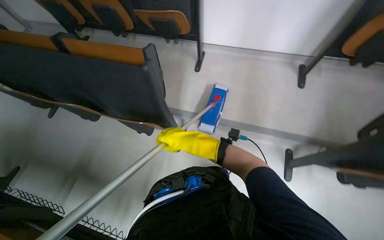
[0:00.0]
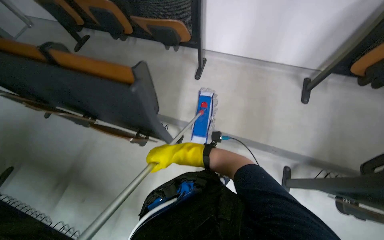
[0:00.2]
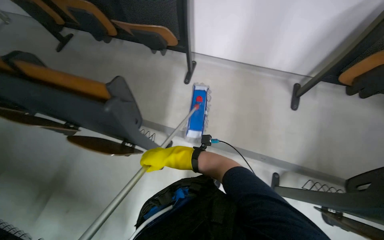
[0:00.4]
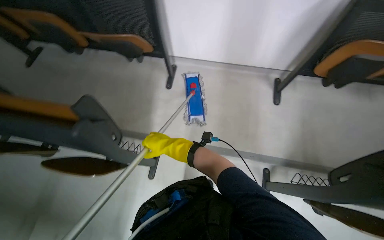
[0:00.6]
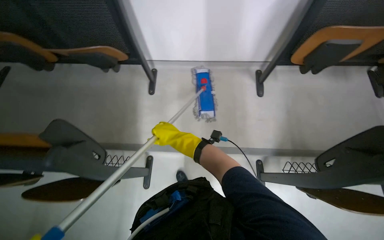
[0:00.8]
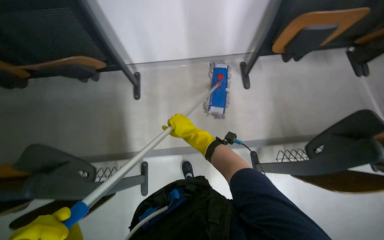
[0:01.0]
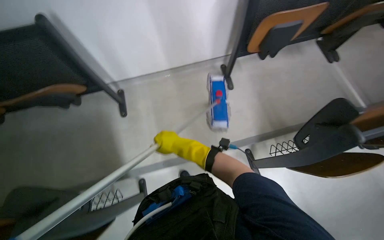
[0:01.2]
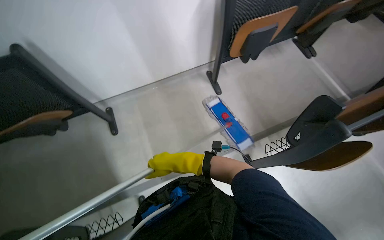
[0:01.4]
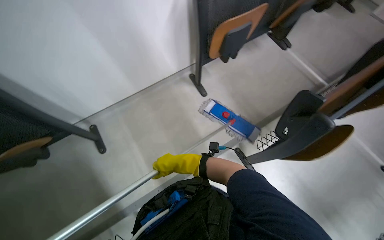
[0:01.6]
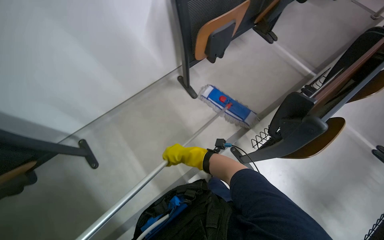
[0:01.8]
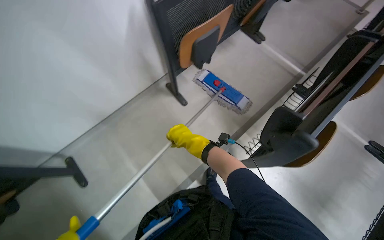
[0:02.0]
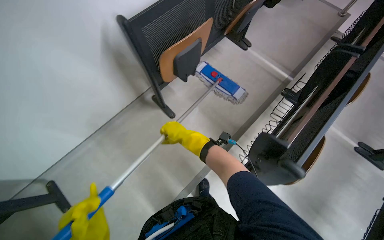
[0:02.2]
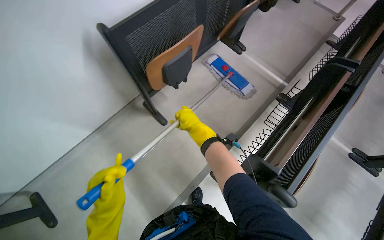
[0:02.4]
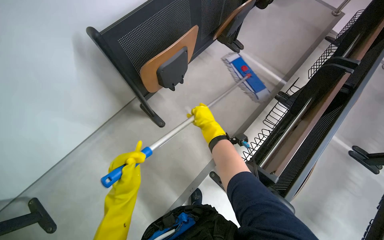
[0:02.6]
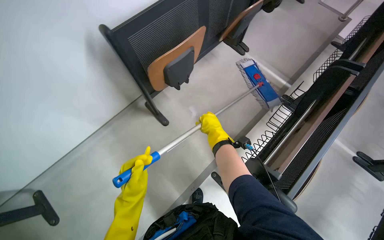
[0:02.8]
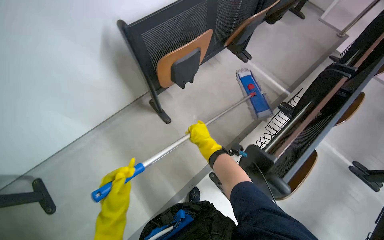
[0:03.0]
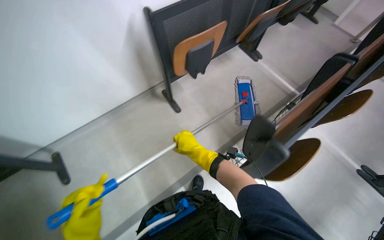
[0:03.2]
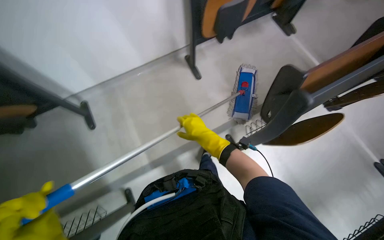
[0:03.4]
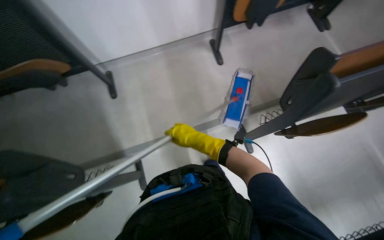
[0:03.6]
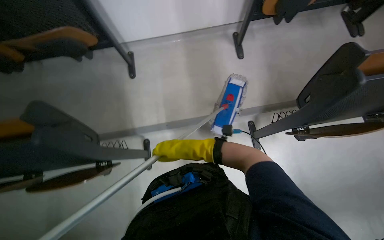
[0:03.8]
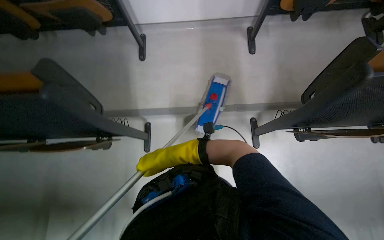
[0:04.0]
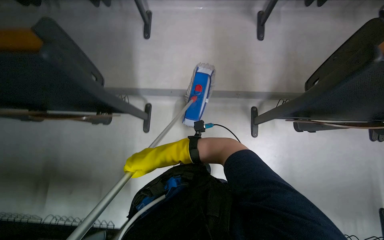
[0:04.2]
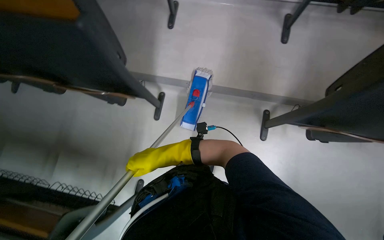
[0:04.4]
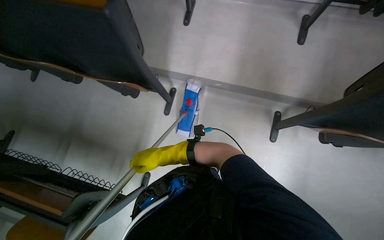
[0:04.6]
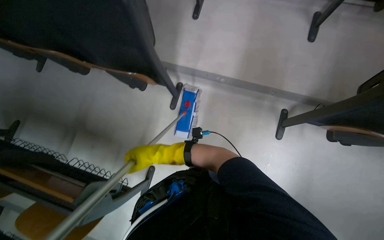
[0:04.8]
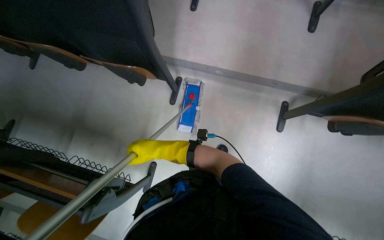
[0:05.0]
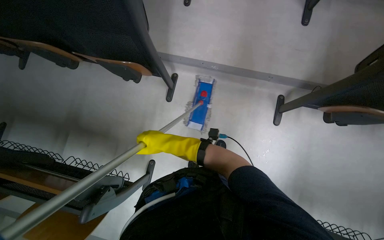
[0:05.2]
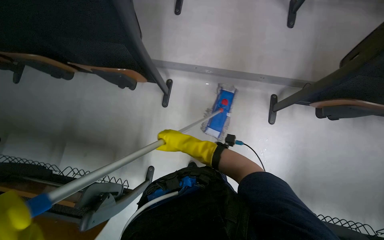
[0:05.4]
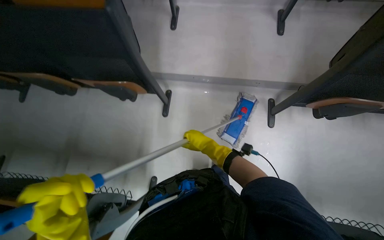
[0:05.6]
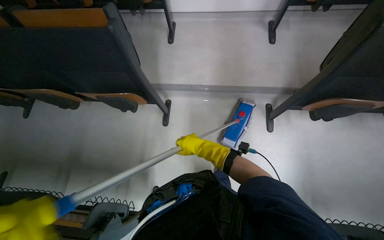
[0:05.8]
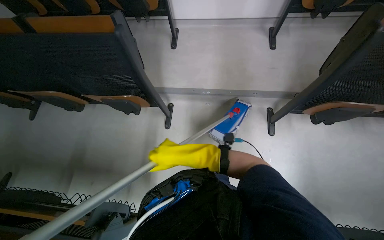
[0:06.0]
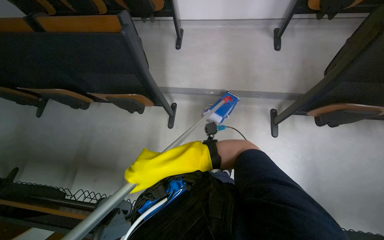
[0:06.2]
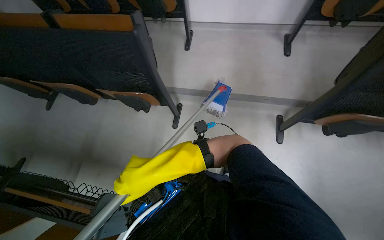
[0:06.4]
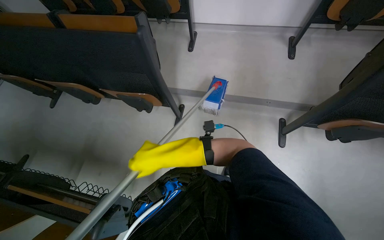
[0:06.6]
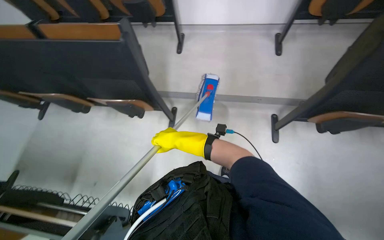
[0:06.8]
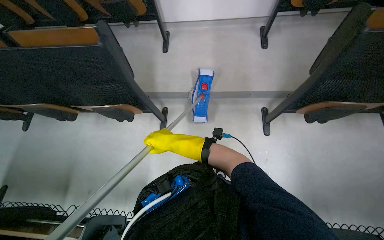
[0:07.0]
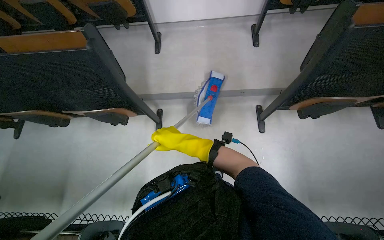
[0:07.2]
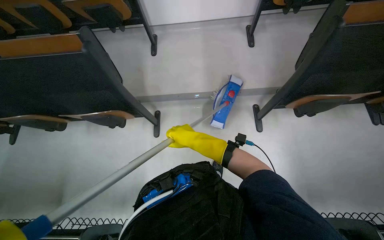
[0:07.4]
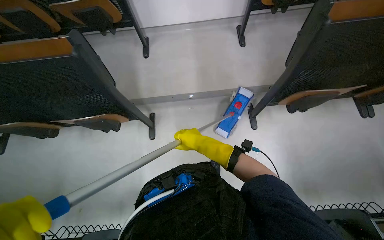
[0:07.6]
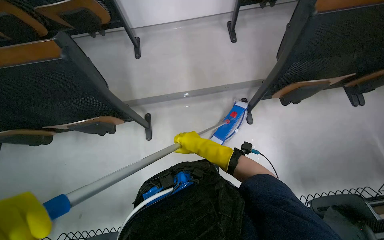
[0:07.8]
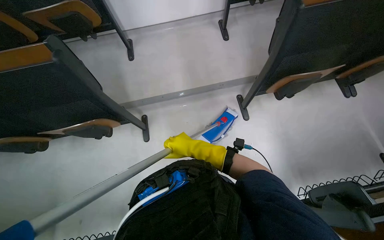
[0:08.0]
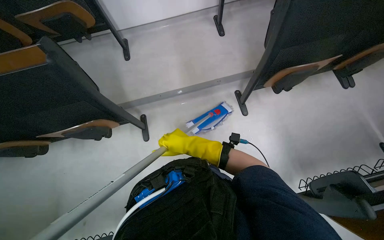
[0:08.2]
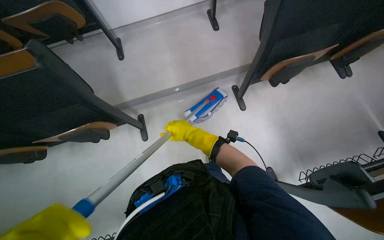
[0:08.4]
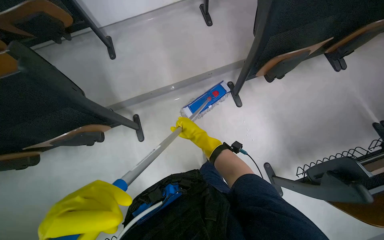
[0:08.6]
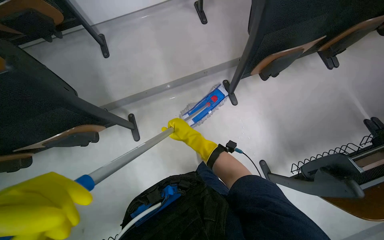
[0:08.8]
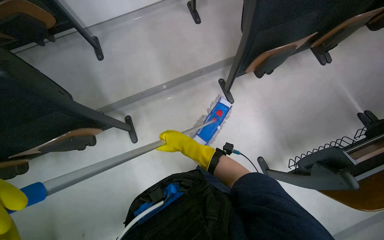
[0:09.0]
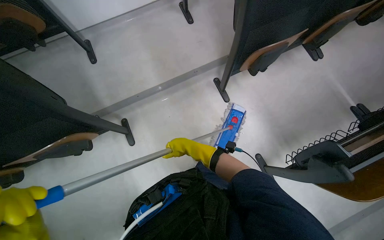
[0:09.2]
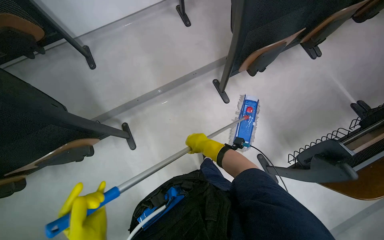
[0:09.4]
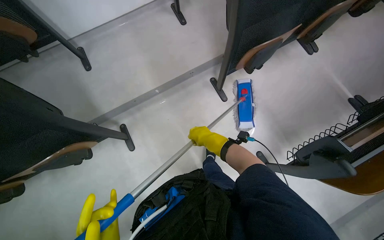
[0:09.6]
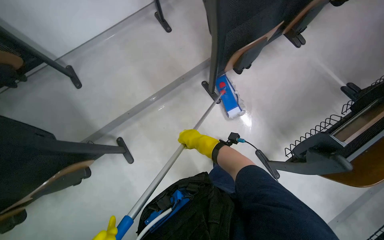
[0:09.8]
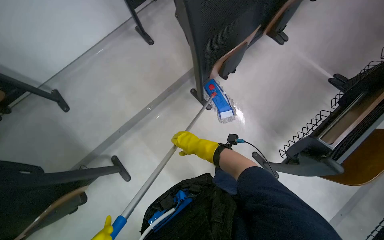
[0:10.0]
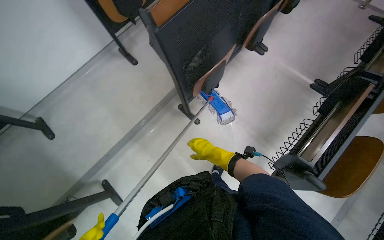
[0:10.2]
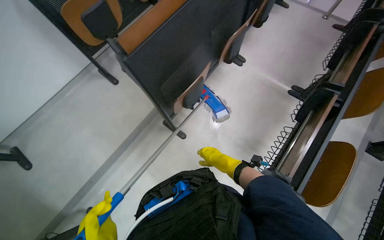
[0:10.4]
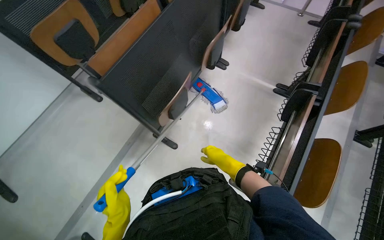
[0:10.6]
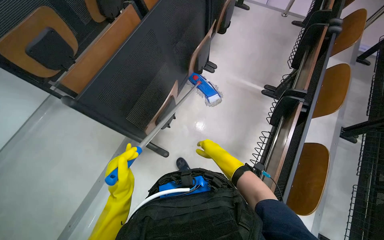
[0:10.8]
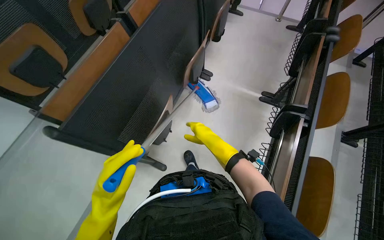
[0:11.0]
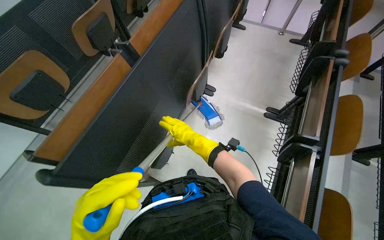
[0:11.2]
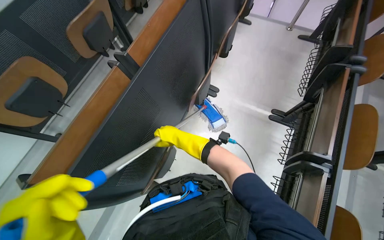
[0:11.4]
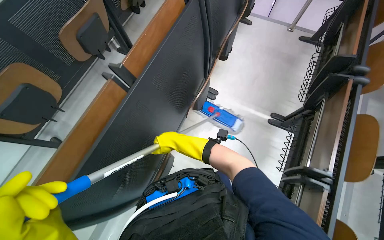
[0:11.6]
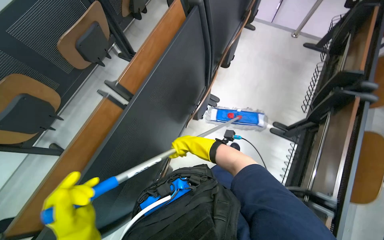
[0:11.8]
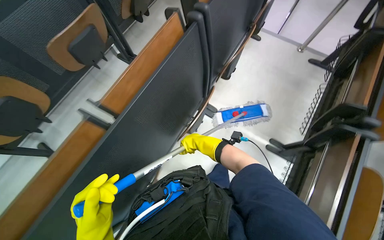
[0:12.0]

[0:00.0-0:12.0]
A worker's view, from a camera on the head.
Job: mopping floor.
The whole recording: Mopping lecture hall floor. The worker mops the floor in the lecture hall, moving between rows of desks.
0.0 to 1.6 s: The camera travels approximately 50 cm. The head turns to the right by about 45 degrees.
1.6 to 3.0 s: The right hand heads up the picture and to the right, covering approximately 50 cm.
3.0 to 4.4 s: The camera travels about 70 cm. The wearer's head swings roughly 55 degrees to the left. The wearer looks approximately 15 degrees further downward.
4.4 to 6.0 s: The right hand shifts about 10 cm nearer to the camera.
6.0 to 7.6 s: The right hand travels to the right by some 15 cm, and moves some 10 cm farther from the camera and comes back.
9.0 to 10.4 s: The wearer moves roughly 40 cm. The scene turns about 30 degrees counterclockwise in the picture.
10.4 to 12.0 s: The wearer moves some 80 cm.

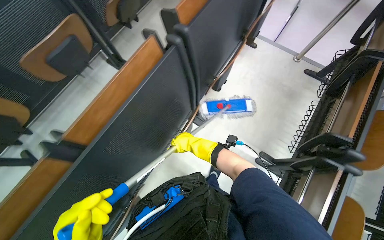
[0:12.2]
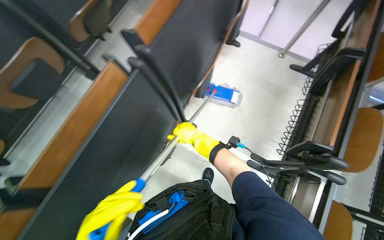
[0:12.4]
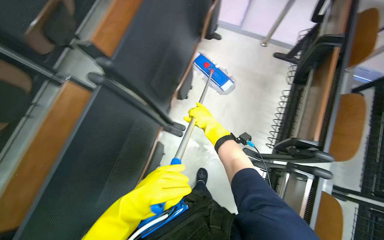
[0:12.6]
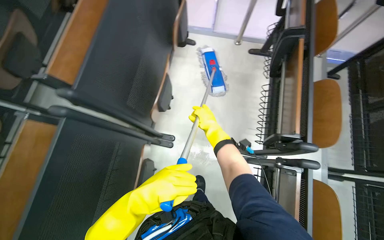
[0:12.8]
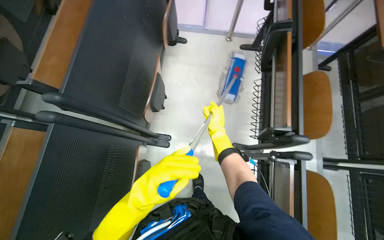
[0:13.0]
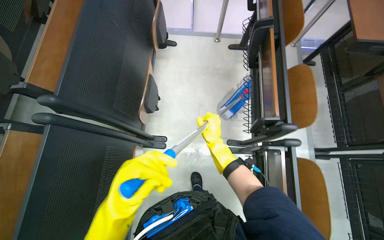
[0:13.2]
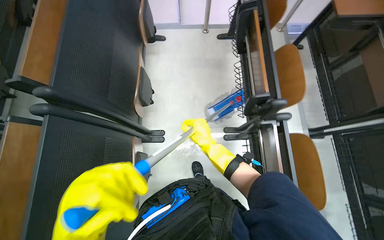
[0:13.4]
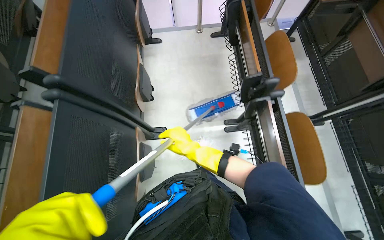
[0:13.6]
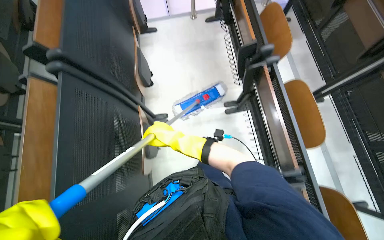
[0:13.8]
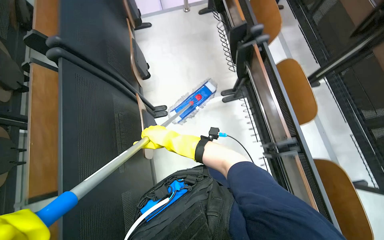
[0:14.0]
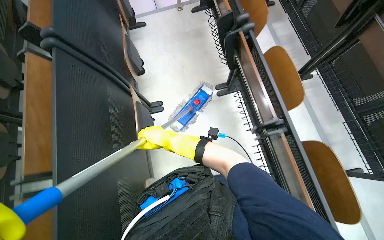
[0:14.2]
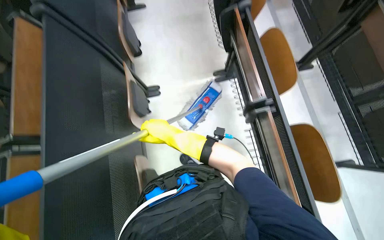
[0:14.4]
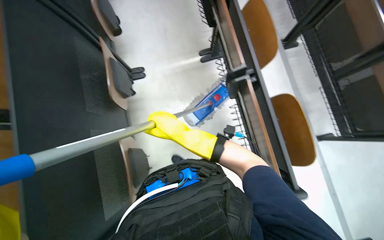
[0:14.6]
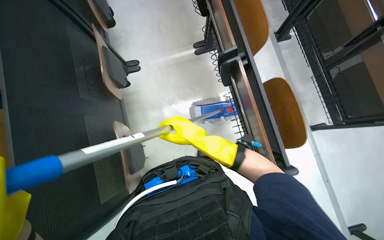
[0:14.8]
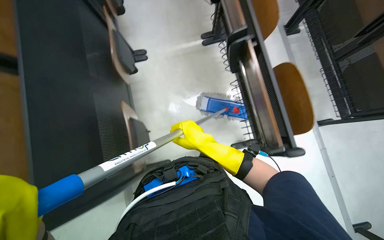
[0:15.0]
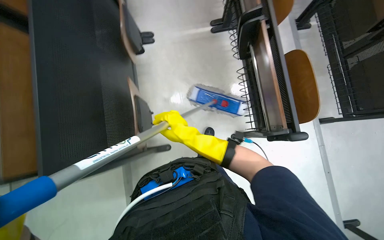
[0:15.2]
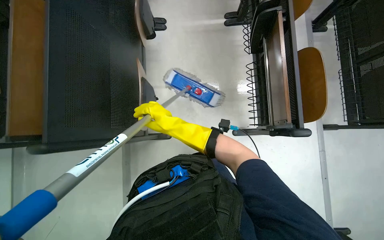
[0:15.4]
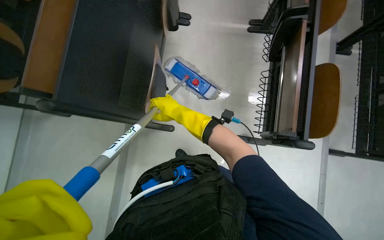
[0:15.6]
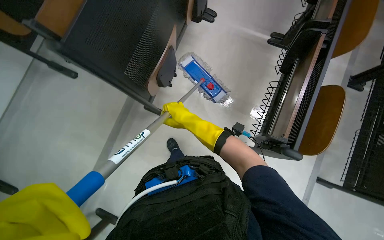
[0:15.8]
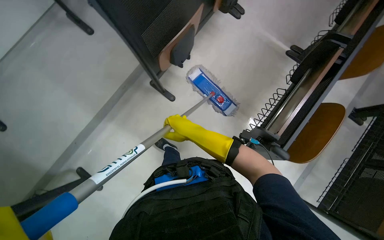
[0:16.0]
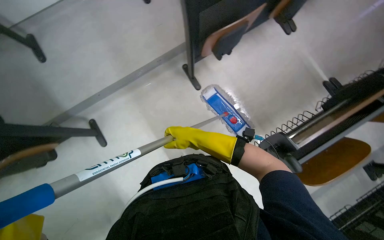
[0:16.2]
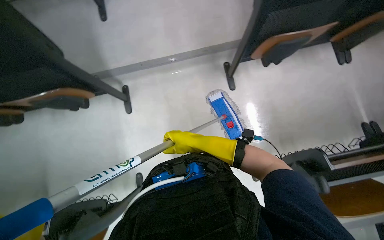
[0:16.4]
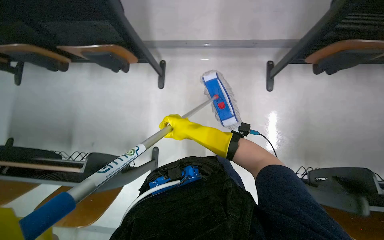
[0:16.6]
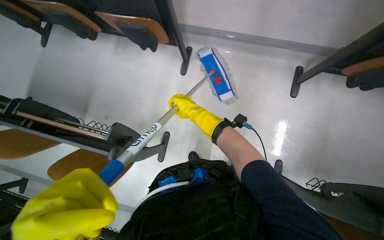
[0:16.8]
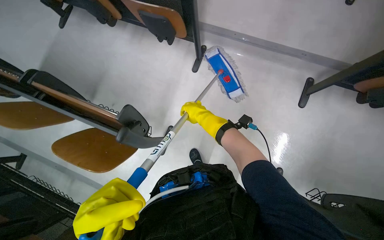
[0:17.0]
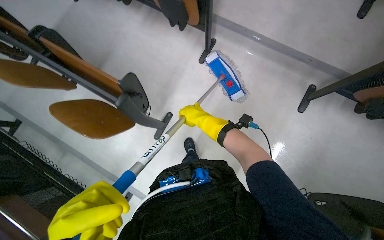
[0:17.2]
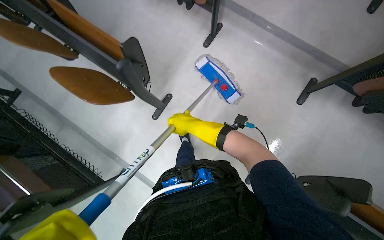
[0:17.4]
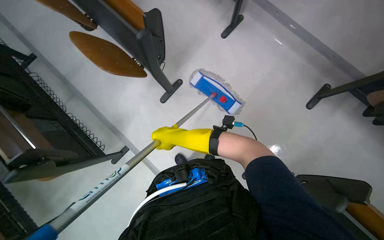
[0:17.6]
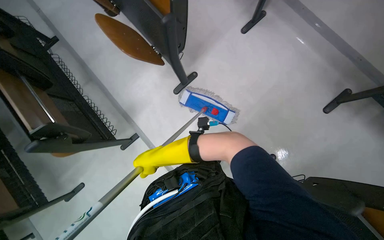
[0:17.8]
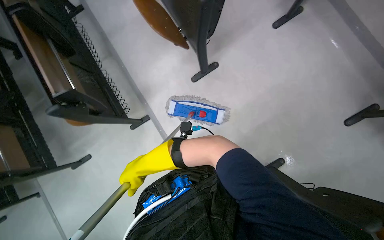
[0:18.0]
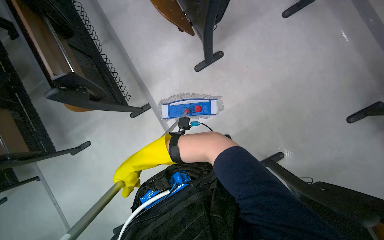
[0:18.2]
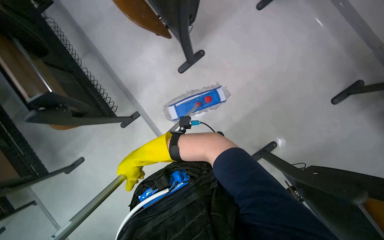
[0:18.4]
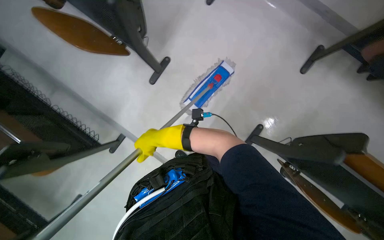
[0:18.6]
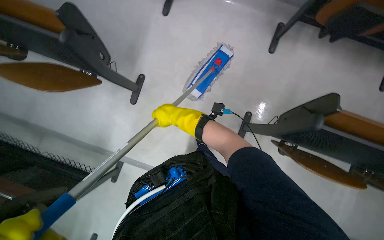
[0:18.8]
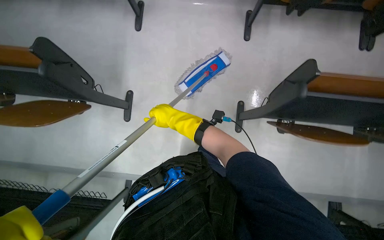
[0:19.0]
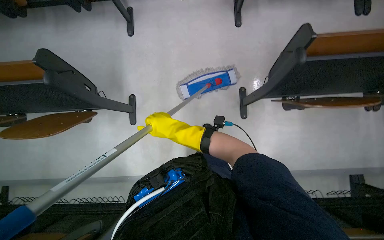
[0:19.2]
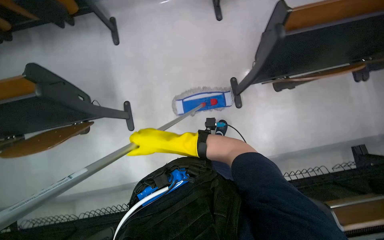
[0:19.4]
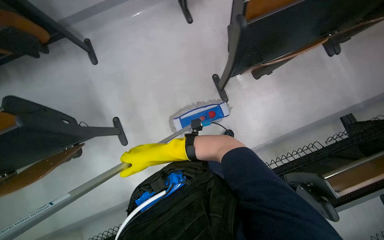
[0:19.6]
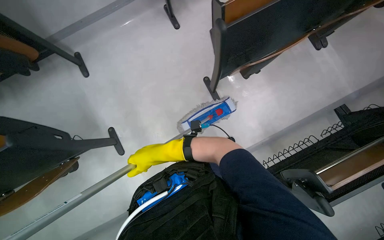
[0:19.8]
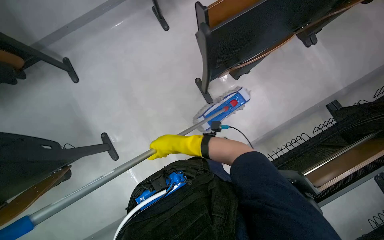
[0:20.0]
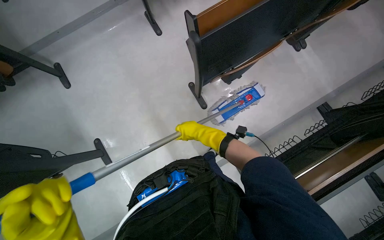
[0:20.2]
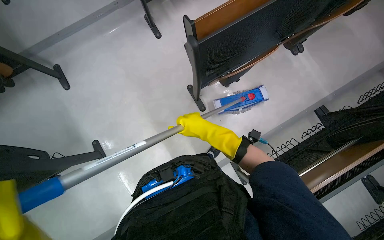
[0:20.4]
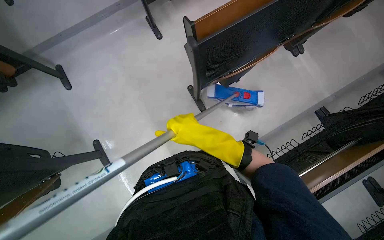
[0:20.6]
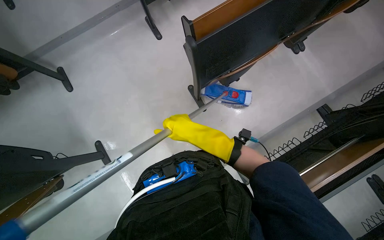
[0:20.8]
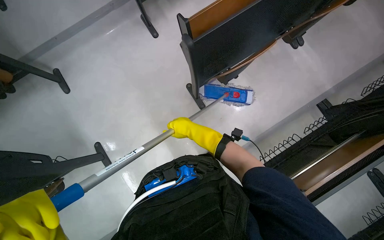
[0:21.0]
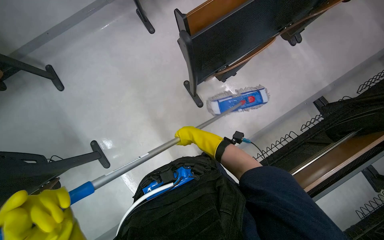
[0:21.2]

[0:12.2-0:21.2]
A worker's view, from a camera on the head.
Job: mopping floor.
The whole recording: Mopping lecture hall floor. The worker mops the floor in the lecture hall, moving between rows of desks.
12.2 to 13.8 s: Everything in view rotates approximately 45 degrees counterclockwise.
13.8 to 15.2 s: The head travels approximately 60 cm.
15.2 to 16.6 s: The camera is carried about 70 cm. The wearer looks some 105 degrees further to the left.
16.6 to 18.2 s: The camera is carried some 50 cm. Everything in view rotates approximately 55 degrees clockwise.
18.2 to 19.8 s: The scene turns about 90 degrees counterclockwise in the picture.
19.8 to 21.2 s: The right hand shifts some 20 cm to the right.
